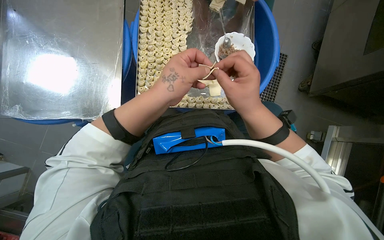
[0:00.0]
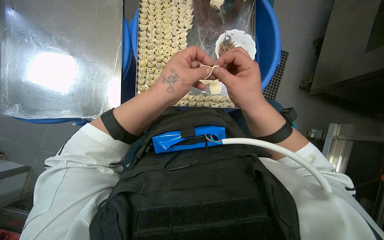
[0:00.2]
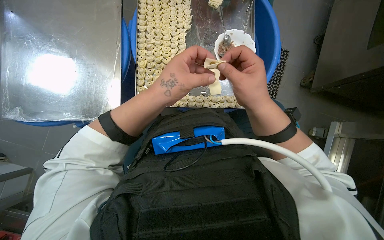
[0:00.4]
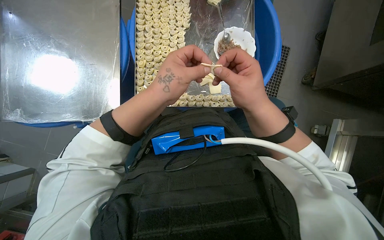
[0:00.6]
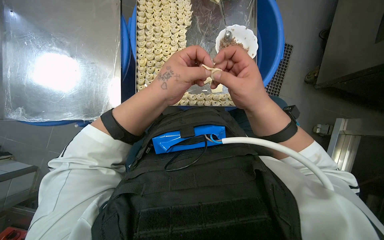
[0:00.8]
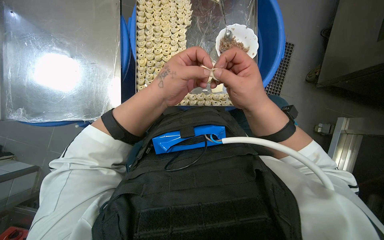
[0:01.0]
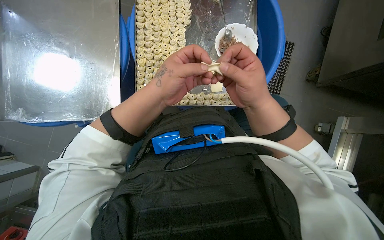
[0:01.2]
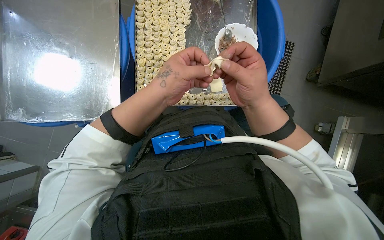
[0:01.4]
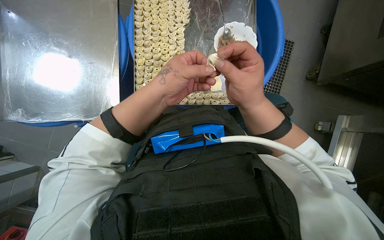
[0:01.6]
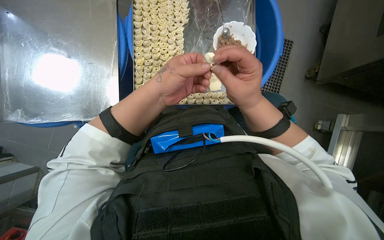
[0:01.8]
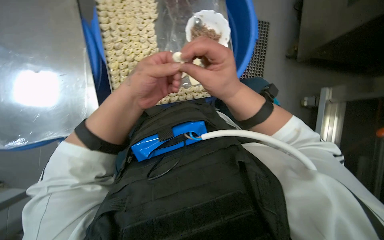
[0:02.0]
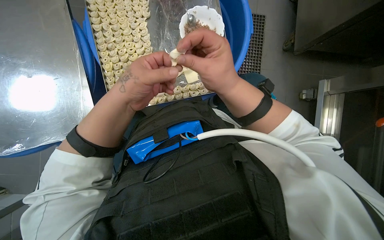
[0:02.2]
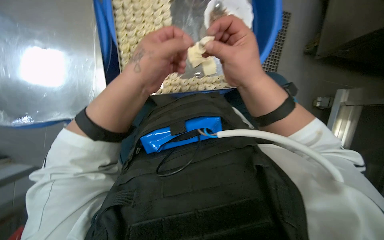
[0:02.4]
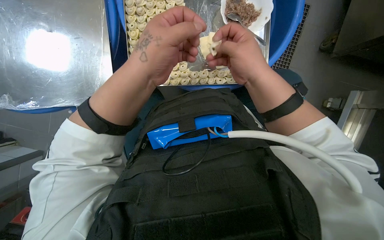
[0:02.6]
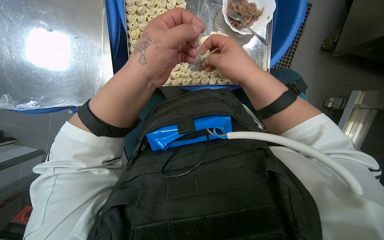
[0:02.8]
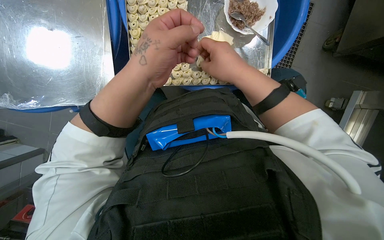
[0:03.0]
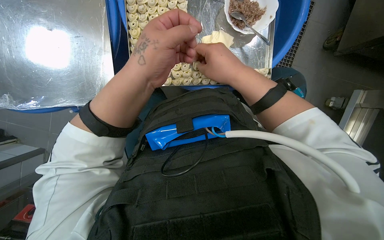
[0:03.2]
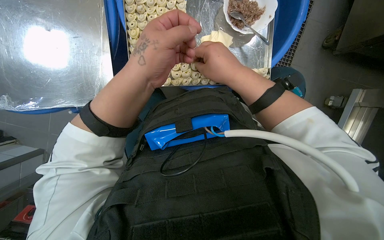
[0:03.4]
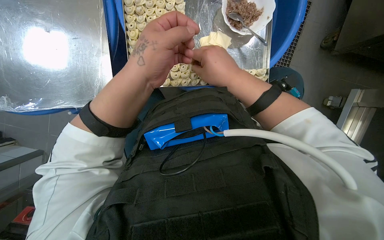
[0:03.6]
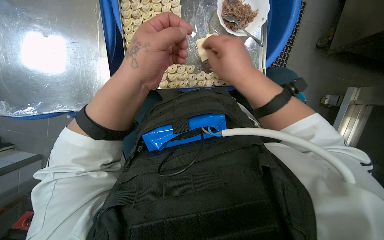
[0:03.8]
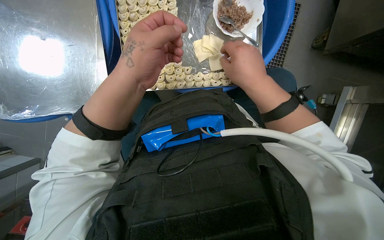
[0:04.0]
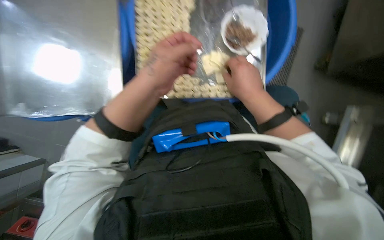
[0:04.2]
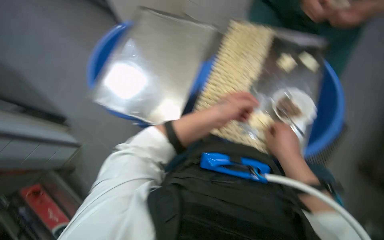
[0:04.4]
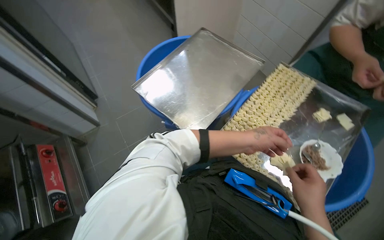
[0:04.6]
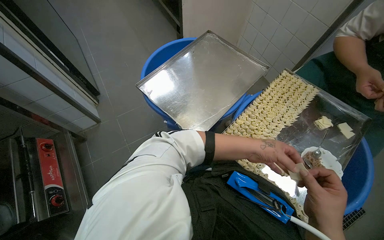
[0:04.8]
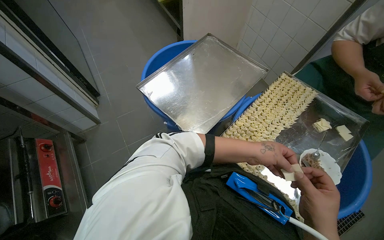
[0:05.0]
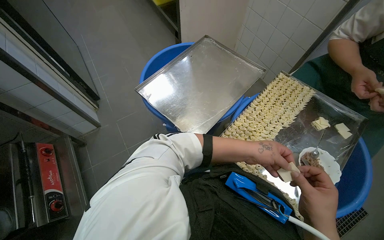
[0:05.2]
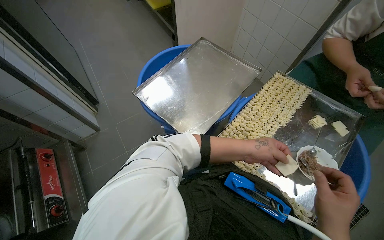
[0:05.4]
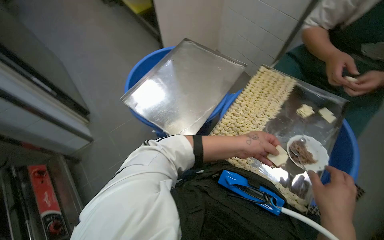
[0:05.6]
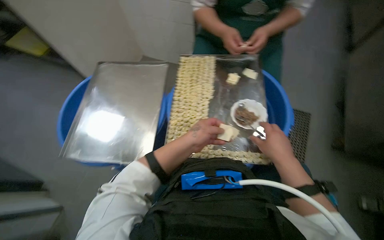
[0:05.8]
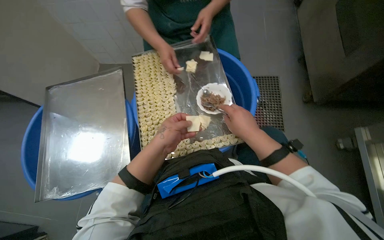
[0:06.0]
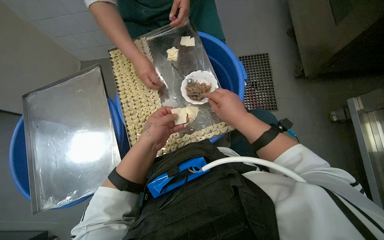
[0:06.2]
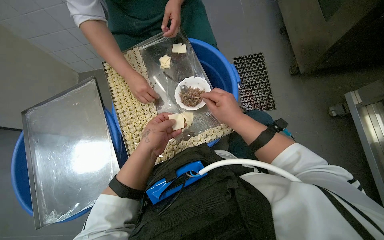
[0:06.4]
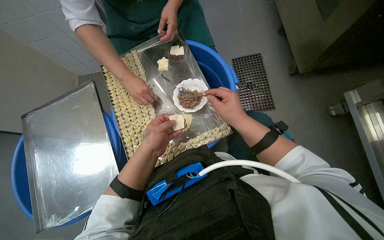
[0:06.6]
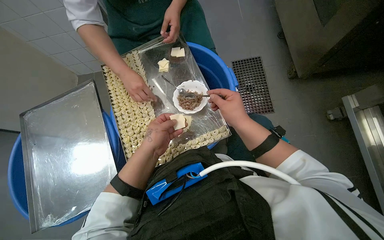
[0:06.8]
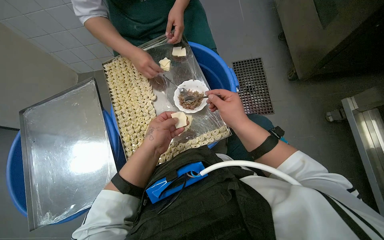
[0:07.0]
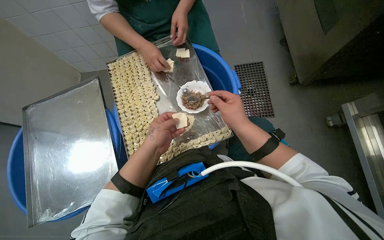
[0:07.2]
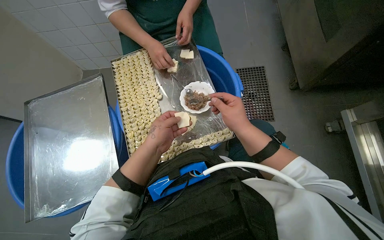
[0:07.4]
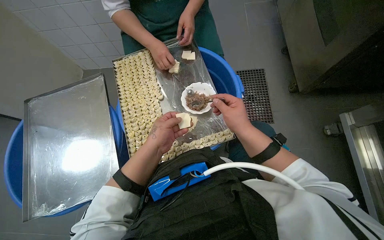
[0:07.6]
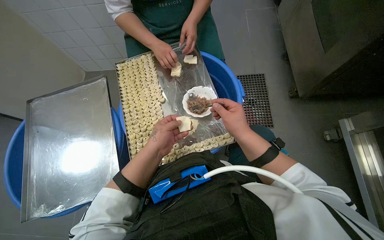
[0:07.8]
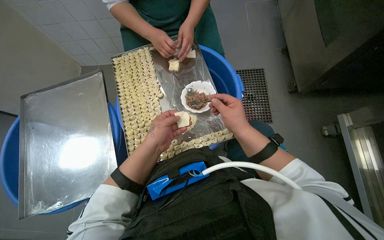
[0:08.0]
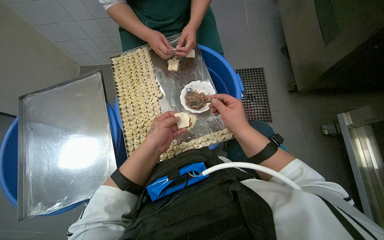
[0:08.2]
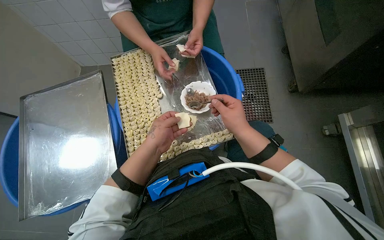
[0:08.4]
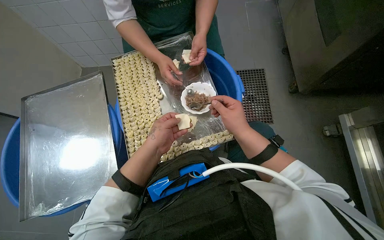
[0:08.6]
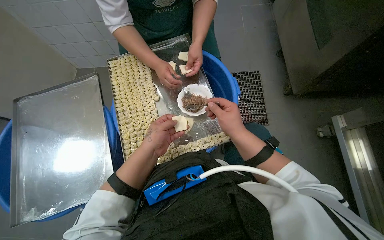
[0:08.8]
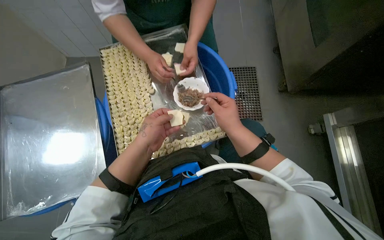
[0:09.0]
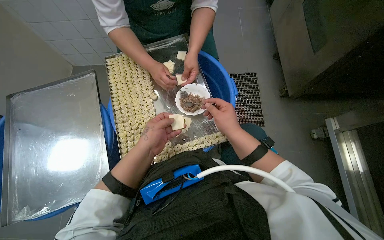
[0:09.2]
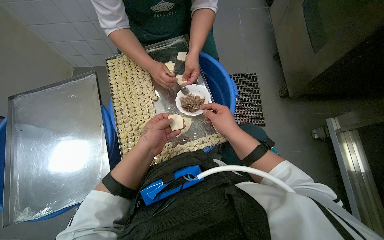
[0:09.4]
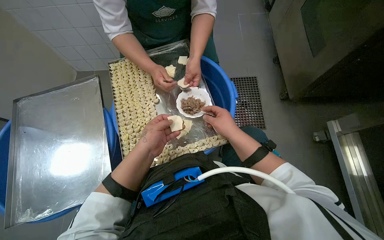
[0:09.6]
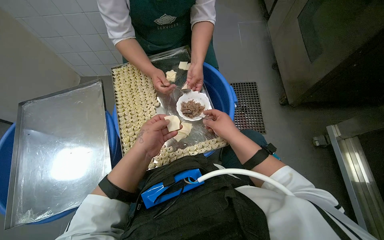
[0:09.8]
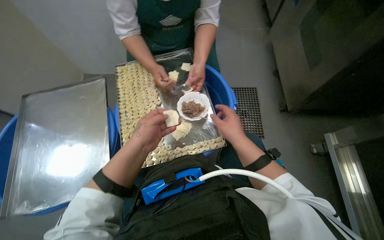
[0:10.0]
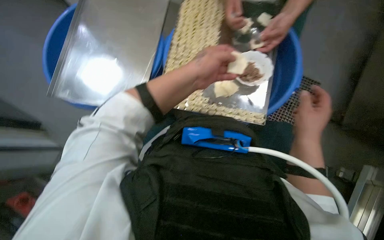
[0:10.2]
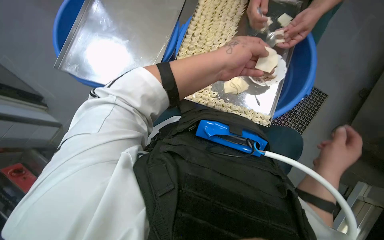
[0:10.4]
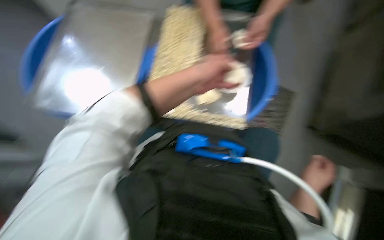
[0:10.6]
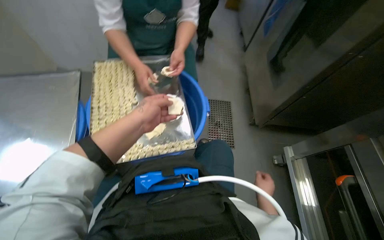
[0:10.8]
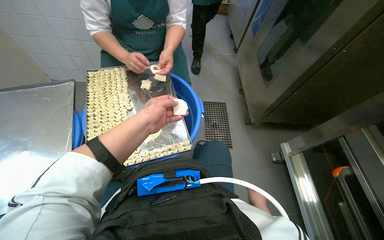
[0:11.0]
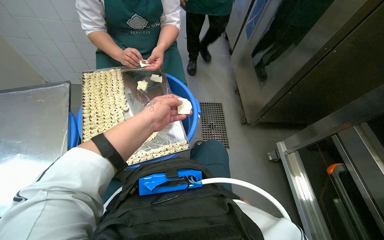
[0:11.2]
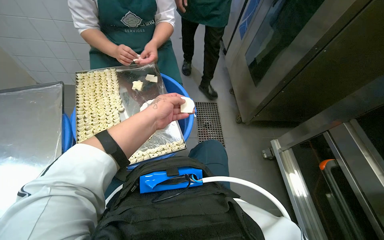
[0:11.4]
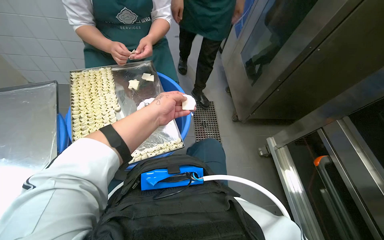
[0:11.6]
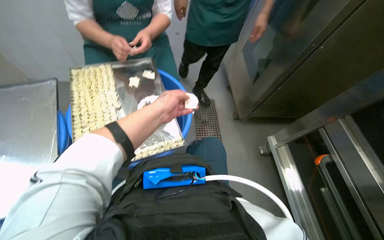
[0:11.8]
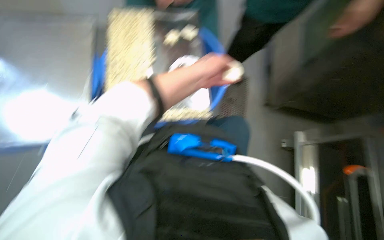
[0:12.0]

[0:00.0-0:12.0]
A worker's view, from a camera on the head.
Job: preparing food.
The whole recording: Filling dough pieces with meat. The worker continues to fill dough pieces with meat and shape them before placing them on a tray.
0:00.0 to 0:01.6: The hands are busy where they are.
0:01.6 to 0:03.0: The hands work in one place, with small movements.
0:03.0 to 0:04.4: The camera pitches upward, by some 25 degrees.
0:04.4 to 0:06.0: The head rotates some 35 degrees to the right.
0:06.0 to 0:09.0: The hands work in one place, with small movements.
0:09.0 to 0:10.4: The scene rotates clockwise by roughly 35 degrees.
0:10.4 to 0:12.0: The head turns to the right by roughly 30 degrees.

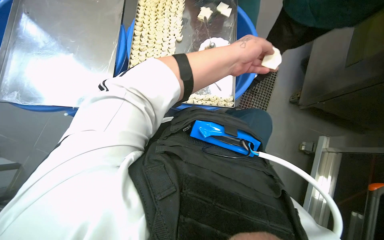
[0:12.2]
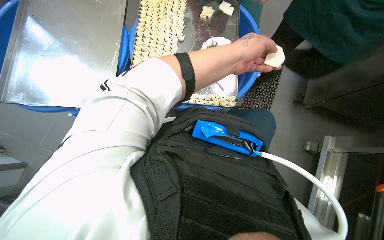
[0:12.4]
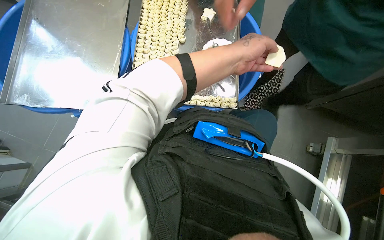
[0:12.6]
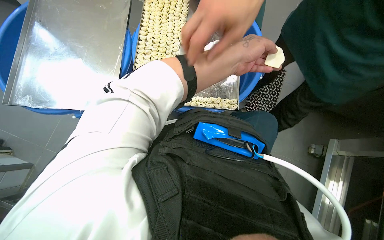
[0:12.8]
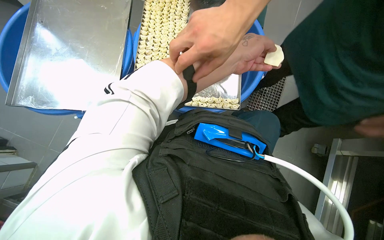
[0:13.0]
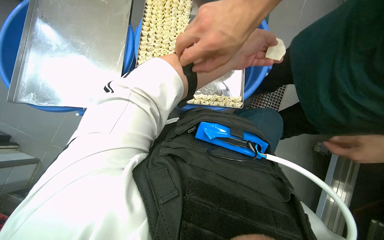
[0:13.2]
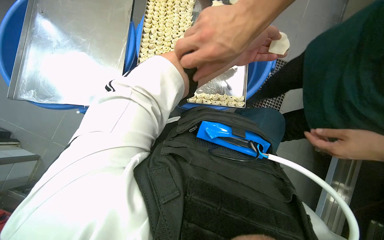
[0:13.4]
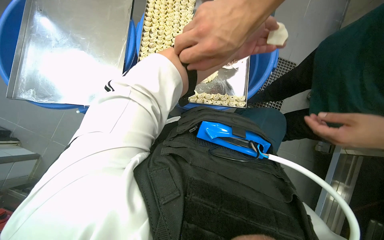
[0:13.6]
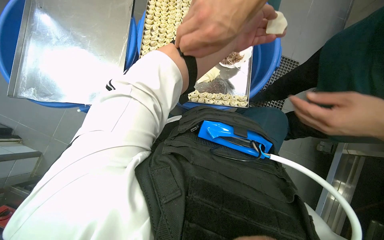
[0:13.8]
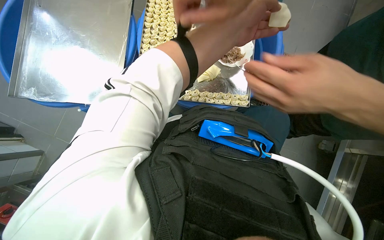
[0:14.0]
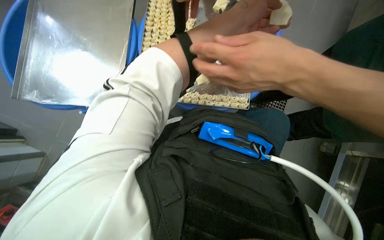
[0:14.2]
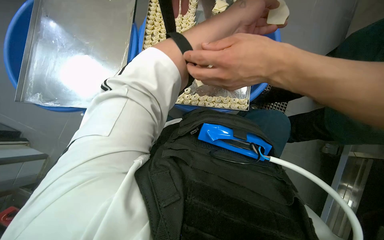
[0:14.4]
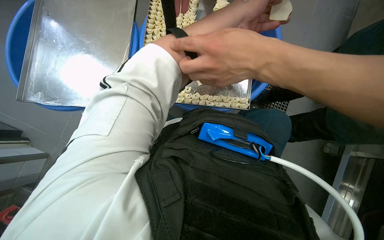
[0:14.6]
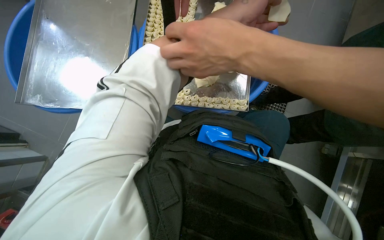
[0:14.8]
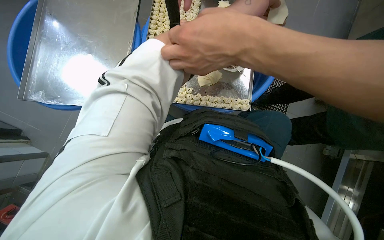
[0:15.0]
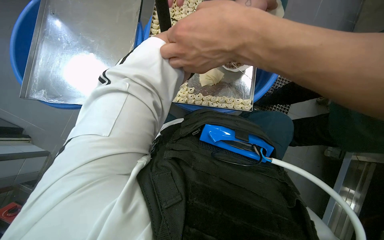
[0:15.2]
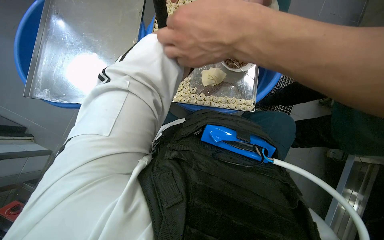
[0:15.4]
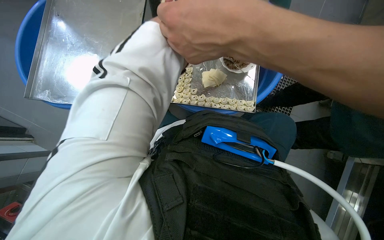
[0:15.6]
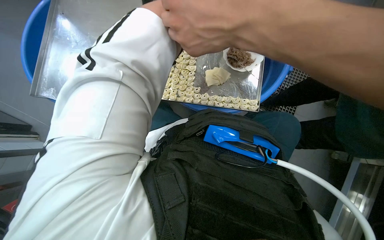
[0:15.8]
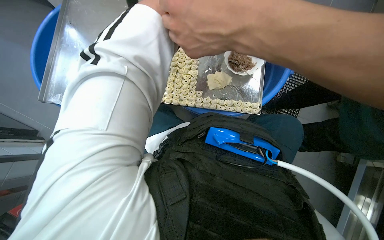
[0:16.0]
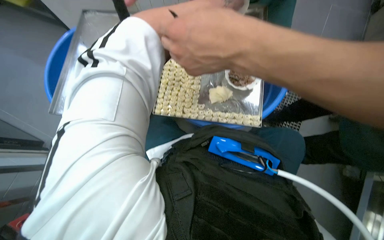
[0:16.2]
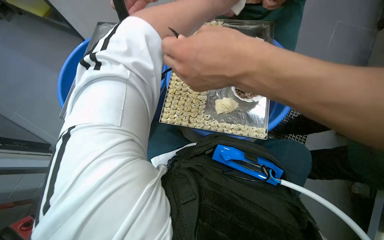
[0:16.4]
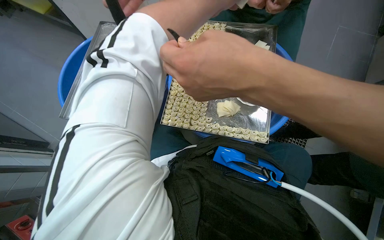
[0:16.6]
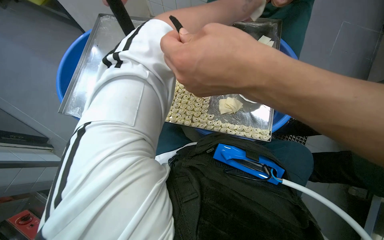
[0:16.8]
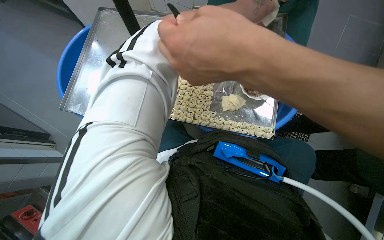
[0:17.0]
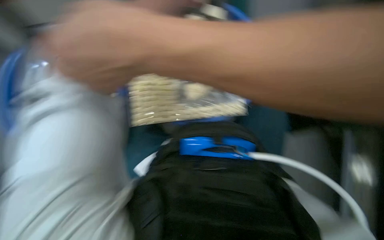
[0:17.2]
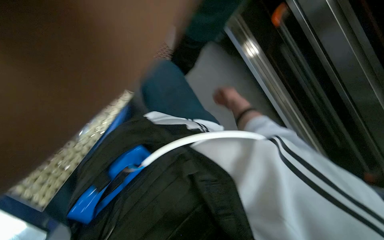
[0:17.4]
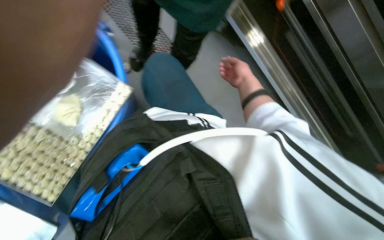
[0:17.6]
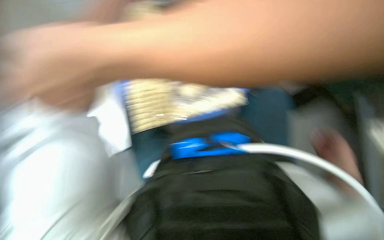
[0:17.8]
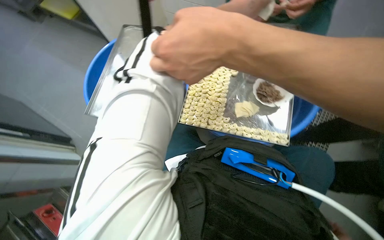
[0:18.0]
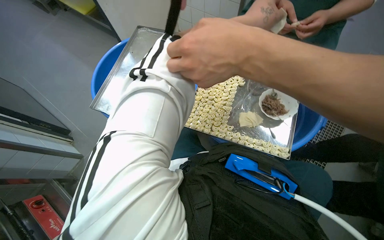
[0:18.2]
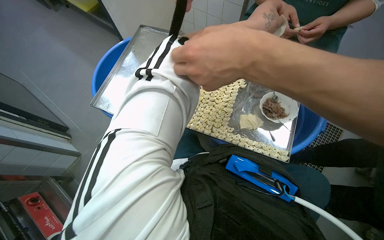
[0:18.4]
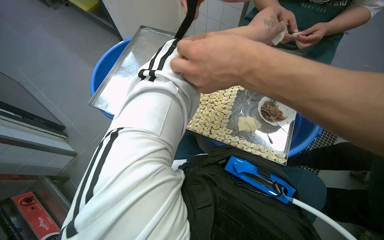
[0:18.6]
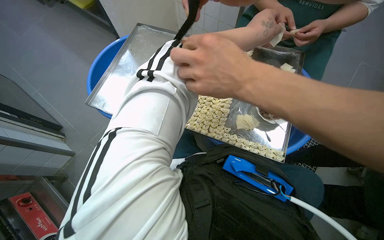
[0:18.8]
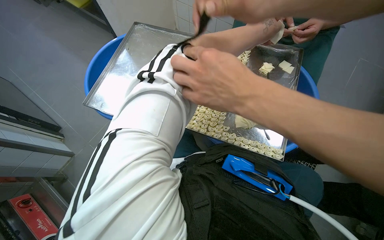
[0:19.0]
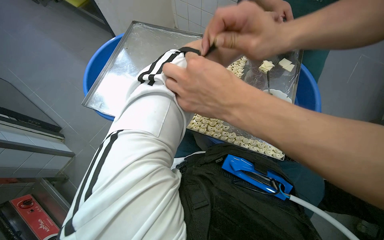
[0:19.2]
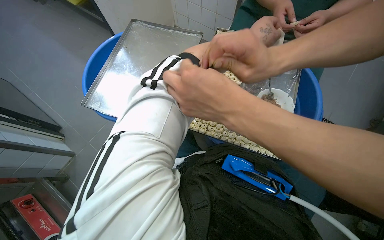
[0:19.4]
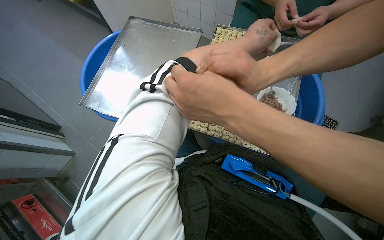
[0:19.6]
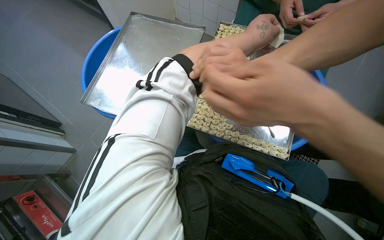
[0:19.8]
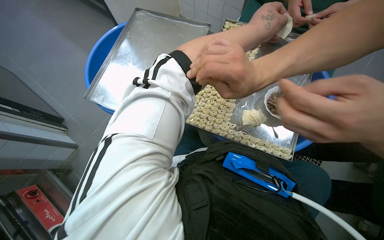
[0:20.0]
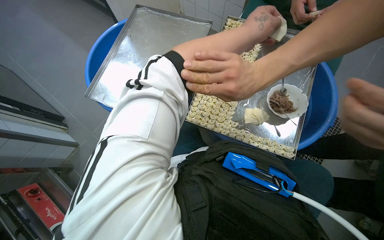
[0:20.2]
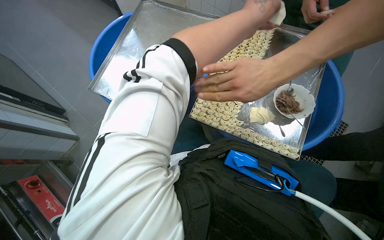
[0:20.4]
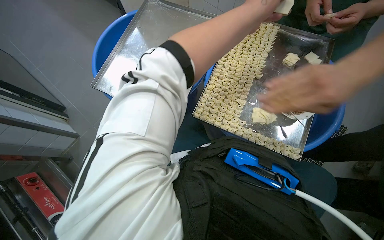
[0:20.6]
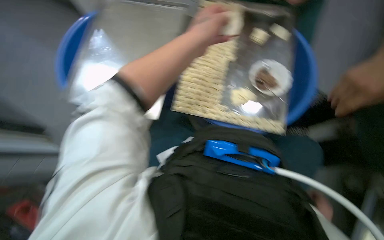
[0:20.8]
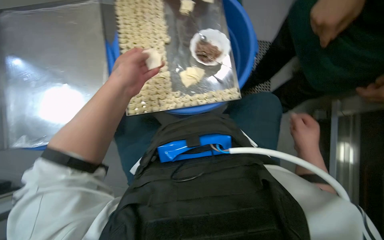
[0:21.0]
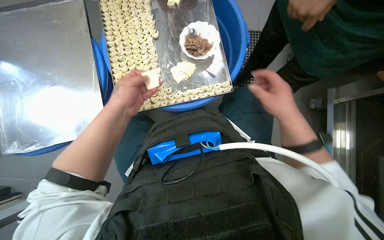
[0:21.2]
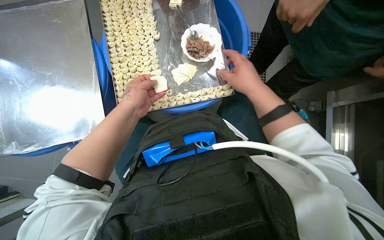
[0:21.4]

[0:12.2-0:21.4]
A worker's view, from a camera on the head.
Job: preparing food.
The whole recording: Filling dough pieces with meat. The worker continues to fill dough pieces with meat and shape them before placing them on a tray.
0:12.2 to 0:13.8: The left hand travels nearer to the camera by some 10 cm.
0:19.8 to 0:21.4: The camera pitches downward, by roughly 15 degrees. The scene rotates counterclockwise by some 30 degrees.
